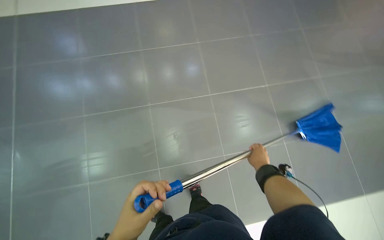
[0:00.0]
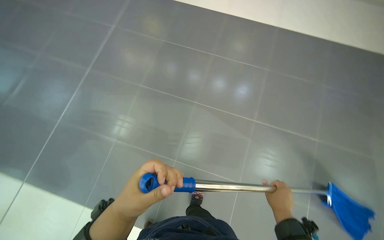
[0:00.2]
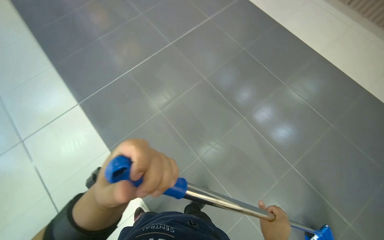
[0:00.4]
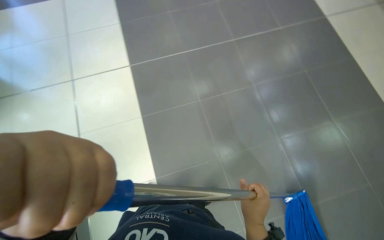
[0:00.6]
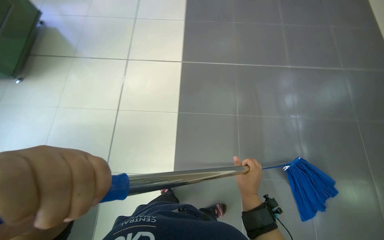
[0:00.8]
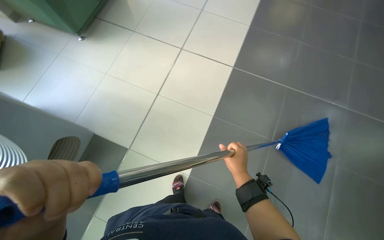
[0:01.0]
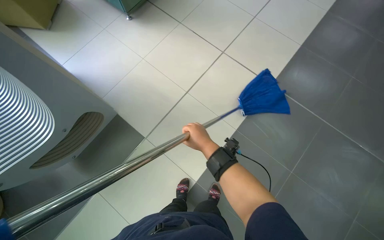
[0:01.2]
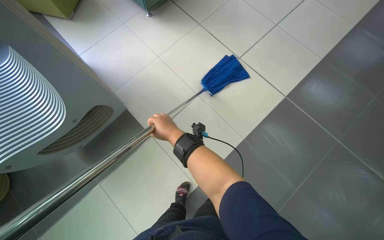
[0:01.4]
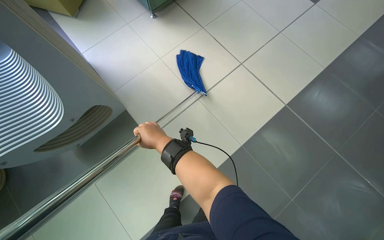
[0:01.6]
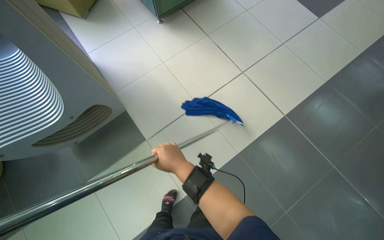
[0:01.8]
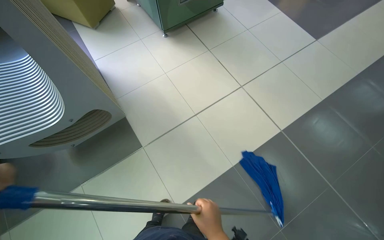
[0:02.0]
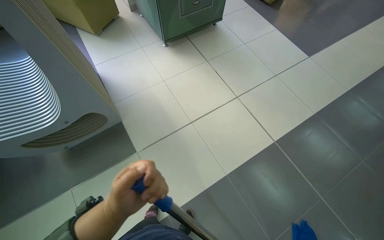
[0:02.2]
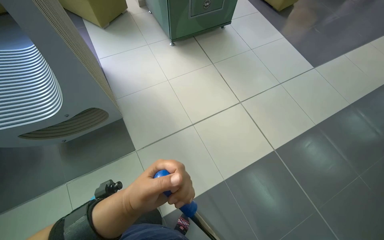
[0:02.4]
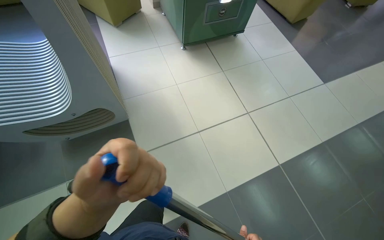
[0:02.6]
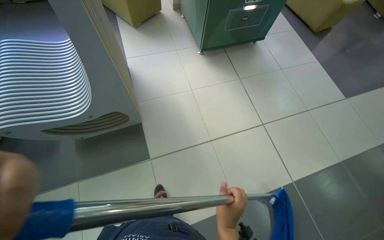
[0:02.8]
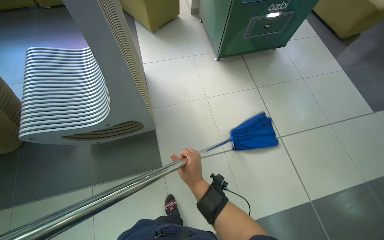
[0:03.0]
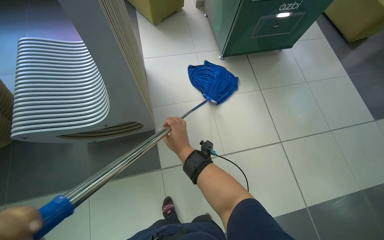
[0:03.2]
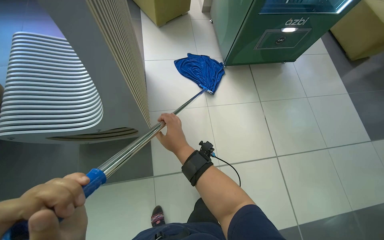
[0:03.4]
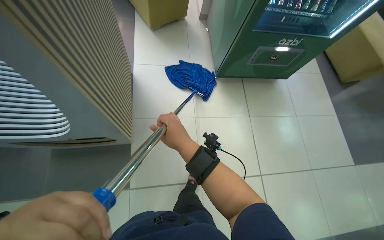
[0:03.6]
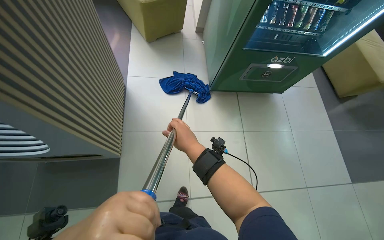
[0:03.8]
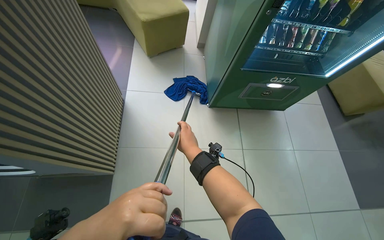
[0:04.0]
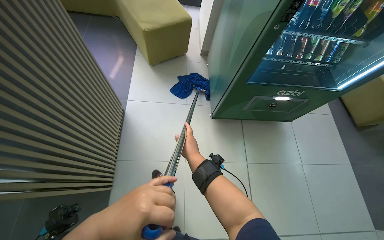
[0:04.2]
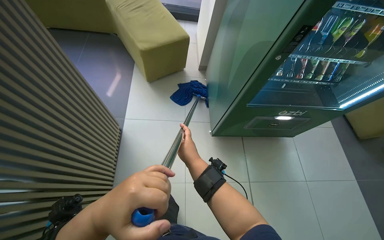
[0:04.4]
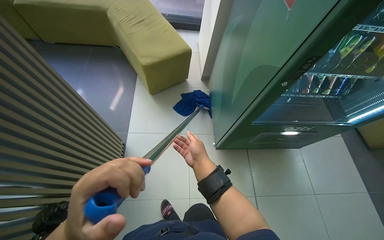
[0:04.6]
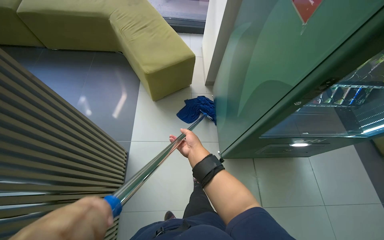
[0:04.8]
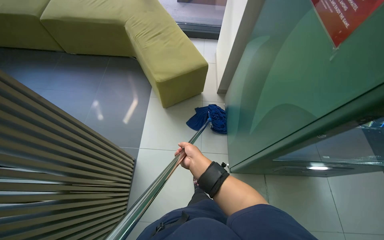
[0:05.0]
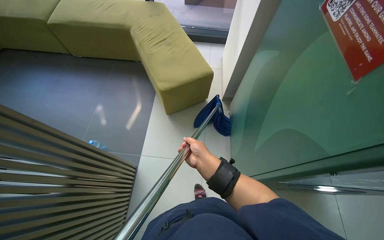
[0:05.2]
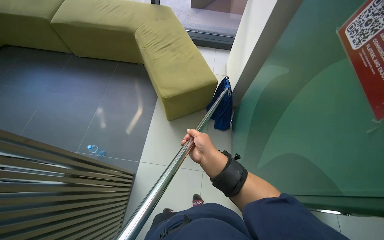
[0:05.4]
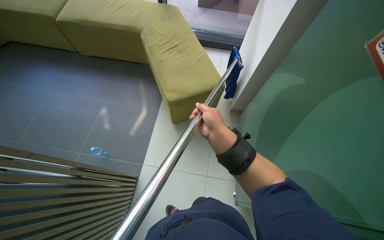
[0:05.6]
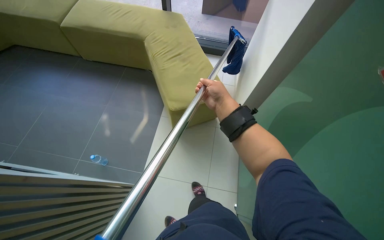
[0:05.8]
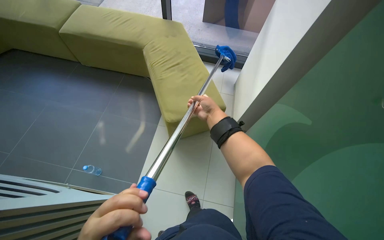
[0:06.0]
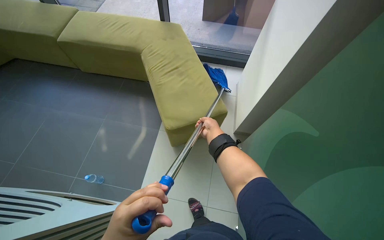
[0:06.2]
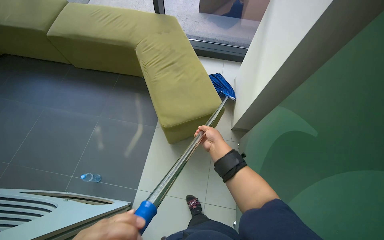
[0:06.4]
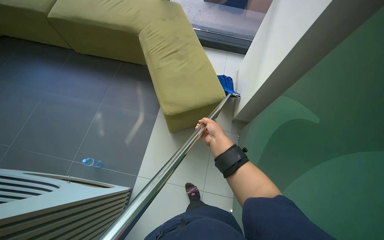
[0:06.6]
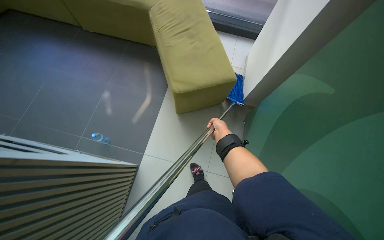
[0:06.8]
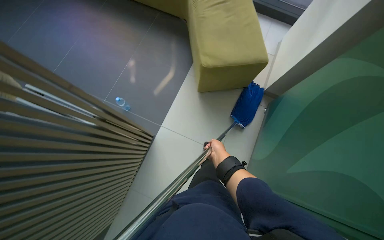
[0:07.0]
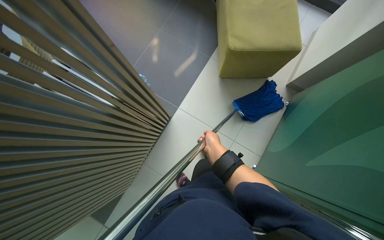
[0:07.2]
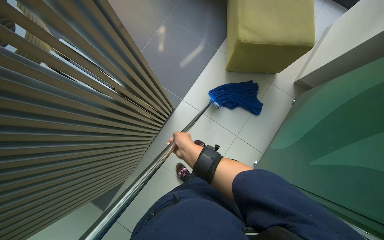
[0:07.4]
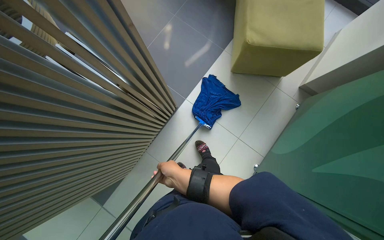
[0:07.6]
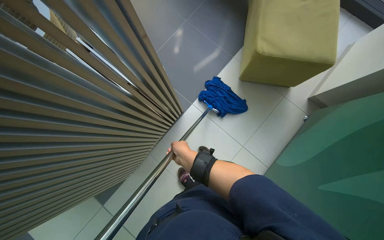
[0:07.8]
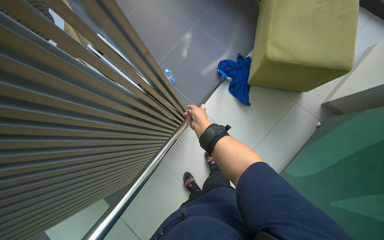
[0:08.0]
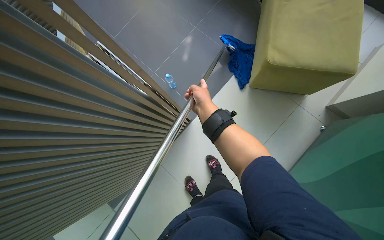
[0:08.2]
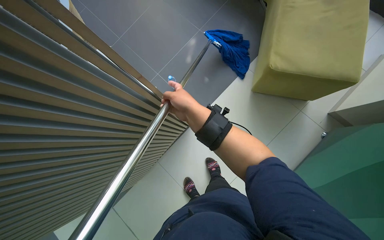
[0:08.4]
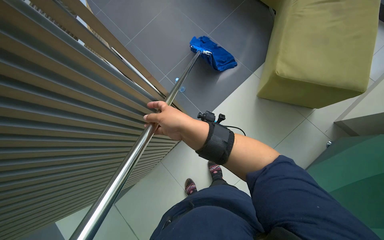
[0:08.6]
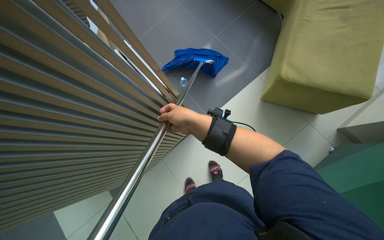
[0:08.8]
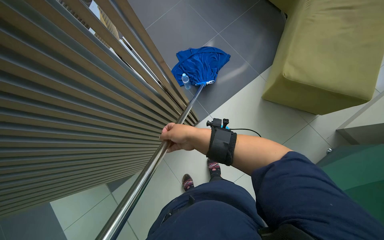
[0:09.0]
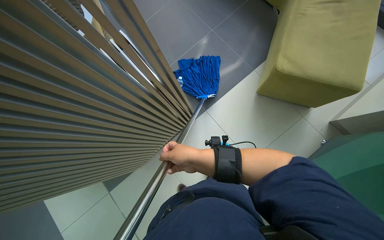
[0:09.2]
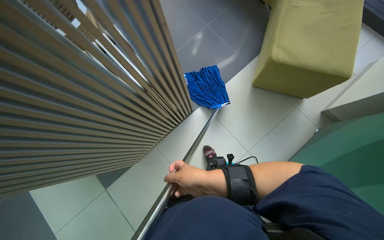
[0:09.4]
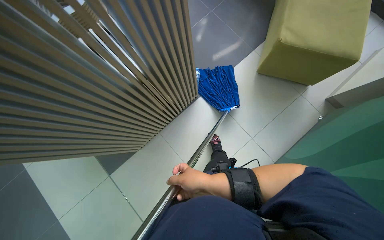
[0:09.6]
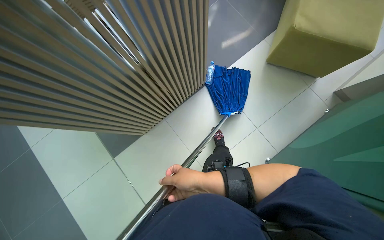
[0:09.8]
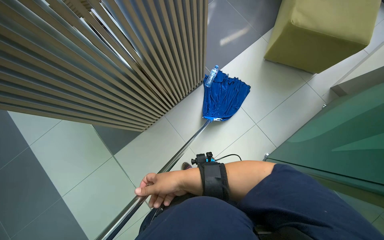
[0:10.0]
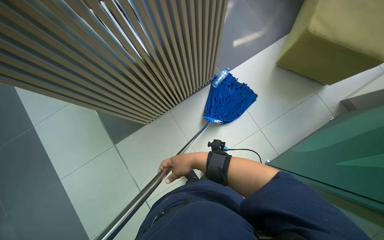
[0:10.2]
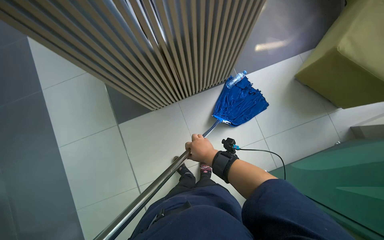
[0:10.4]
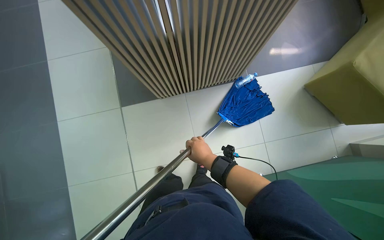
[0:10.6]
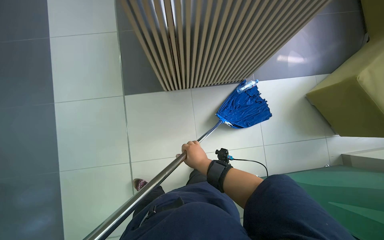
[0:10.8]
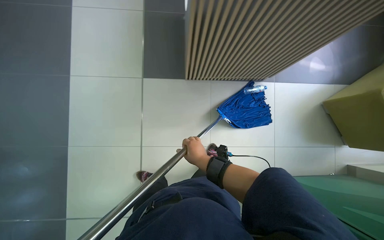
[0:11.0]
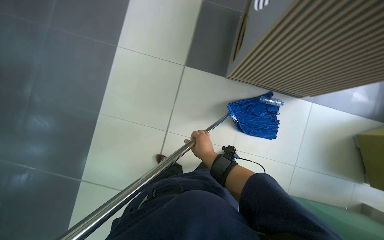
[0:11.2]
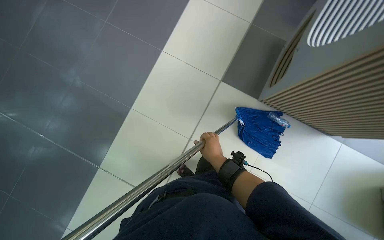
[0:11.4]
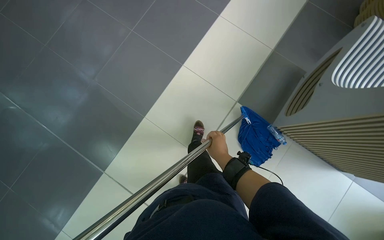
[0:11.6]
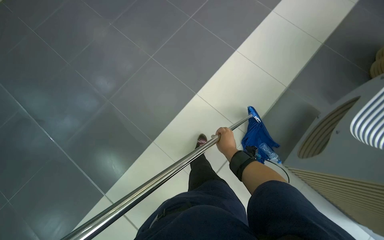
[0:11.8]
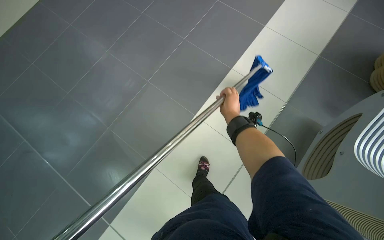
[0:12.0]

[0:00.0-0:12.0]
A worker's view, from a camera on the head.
Job: mopping floor.
The whole recording: Mopping reception area floor. The worker mops the tiled floor in the reception area.
0:00.0 to 0:01.6: The camera is carried some 70 cm. The wearer looks some 115 degrees further to the left.
0:01.6 to 0:03.0: The scene turns roughly 25 degrees clockwise in the picture.
0:03.0 to 0:04.4: The camera is carried approximately 80 cm.
0:04.4 to 0:06.0: The head travels about 70 cm.
0:06.0 to 0:07.6: The wearer looks roughly 20 degrees further downward.
0:07.6 to 0:09.0: The right hand travels up the picture by roughly 20 cm.
0:09.0 to 0:10.4: The right hand heads down the picture, covering approximately 20 cm, and travels nearer to the camera and back again, some 10 cm each way.
0:10.4 to 0:12.0: The right hand heads up the picture, covering approximately 30 cm.

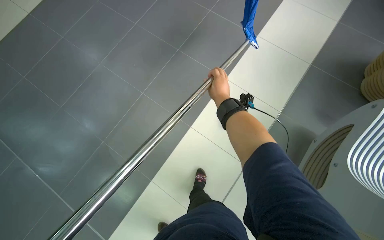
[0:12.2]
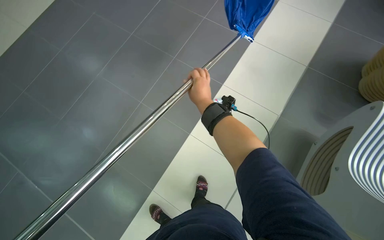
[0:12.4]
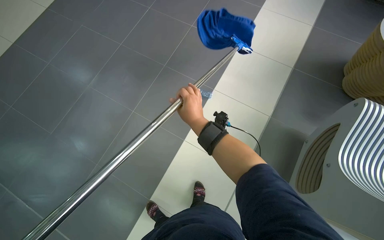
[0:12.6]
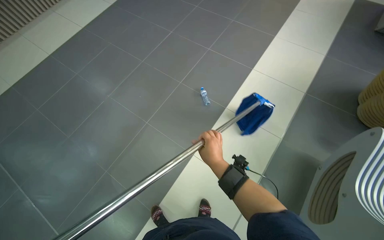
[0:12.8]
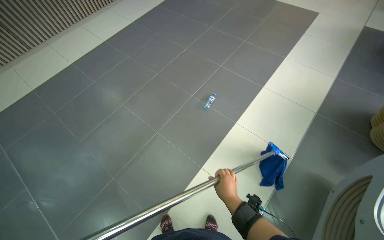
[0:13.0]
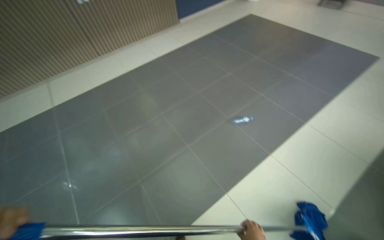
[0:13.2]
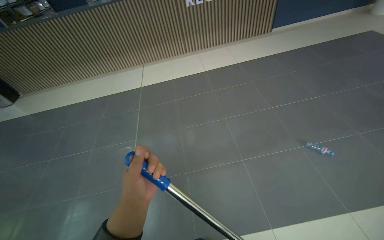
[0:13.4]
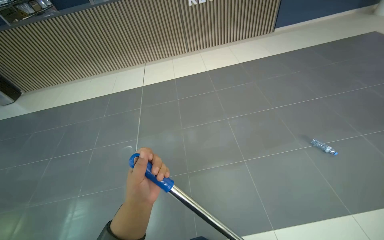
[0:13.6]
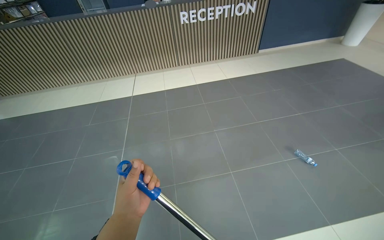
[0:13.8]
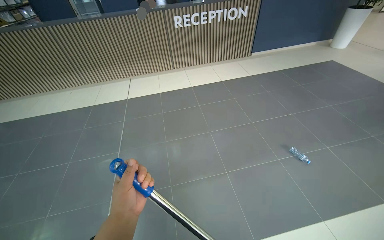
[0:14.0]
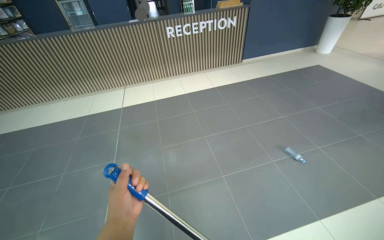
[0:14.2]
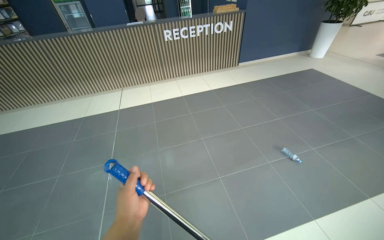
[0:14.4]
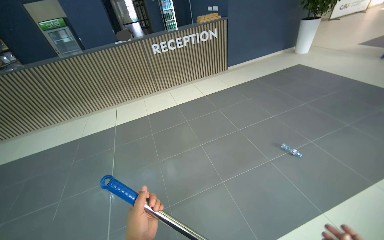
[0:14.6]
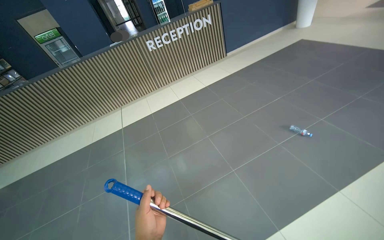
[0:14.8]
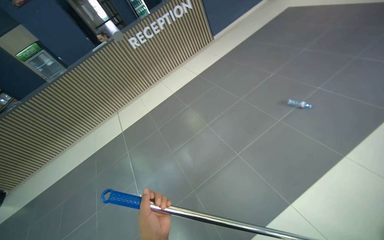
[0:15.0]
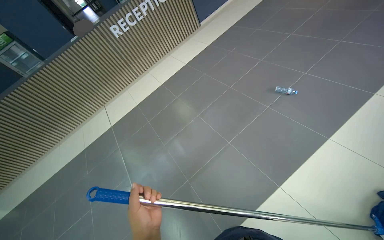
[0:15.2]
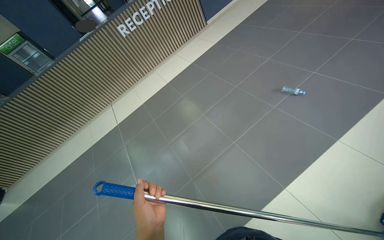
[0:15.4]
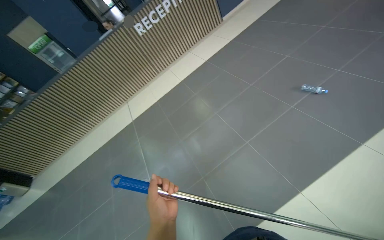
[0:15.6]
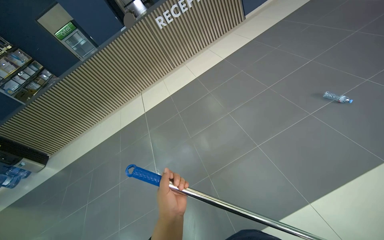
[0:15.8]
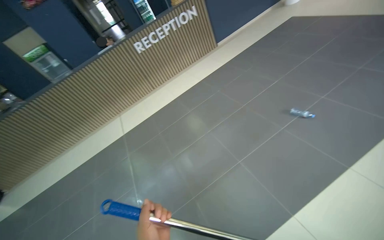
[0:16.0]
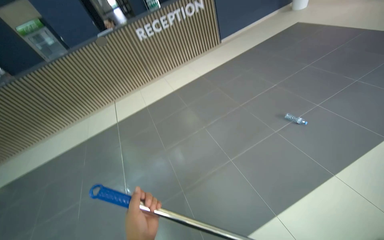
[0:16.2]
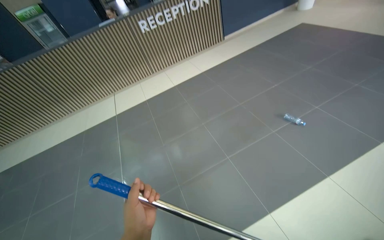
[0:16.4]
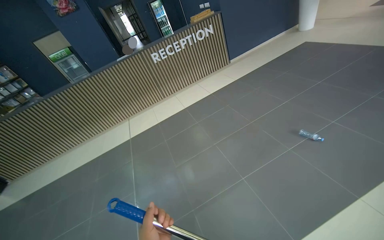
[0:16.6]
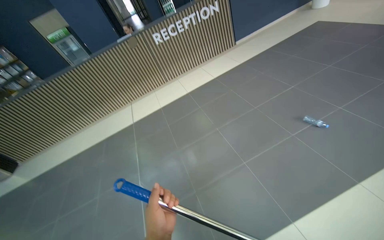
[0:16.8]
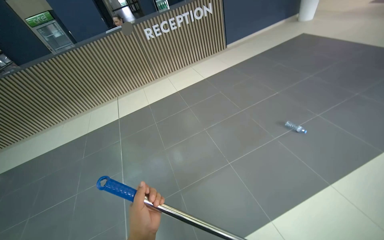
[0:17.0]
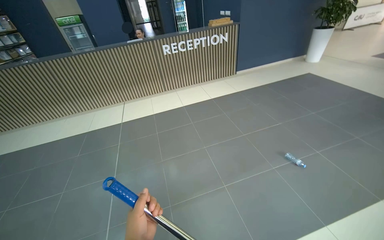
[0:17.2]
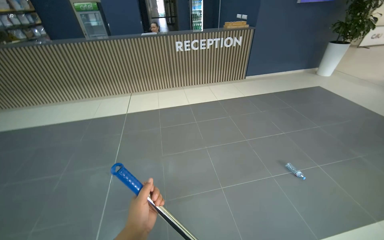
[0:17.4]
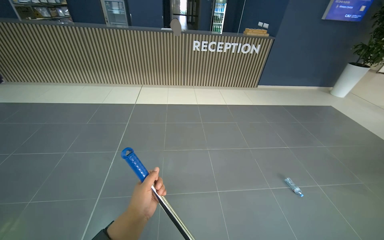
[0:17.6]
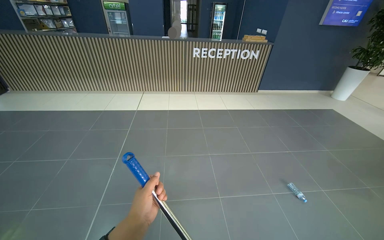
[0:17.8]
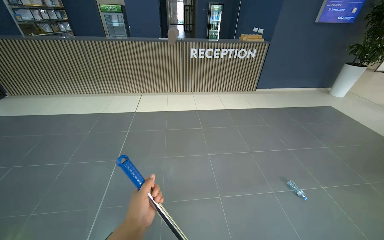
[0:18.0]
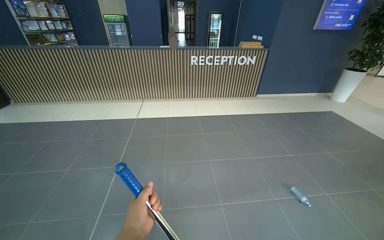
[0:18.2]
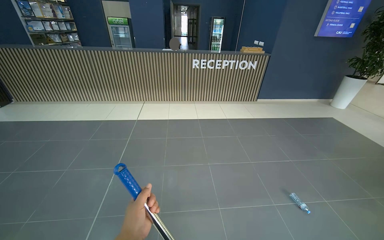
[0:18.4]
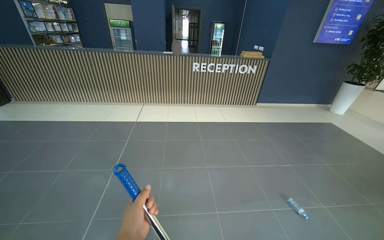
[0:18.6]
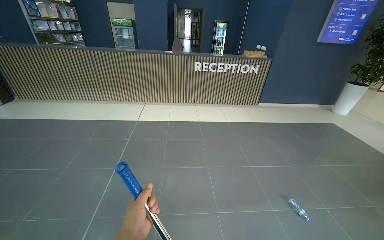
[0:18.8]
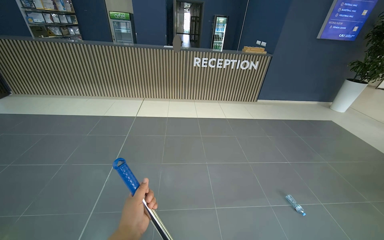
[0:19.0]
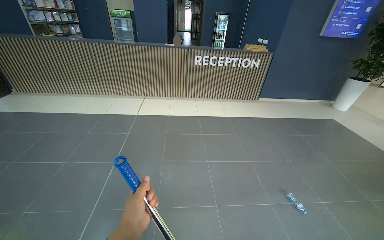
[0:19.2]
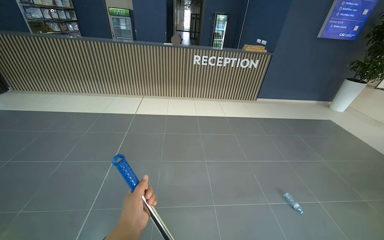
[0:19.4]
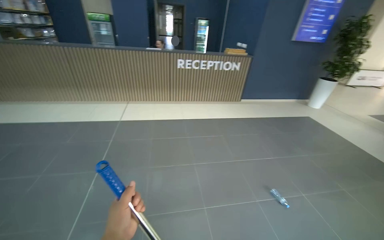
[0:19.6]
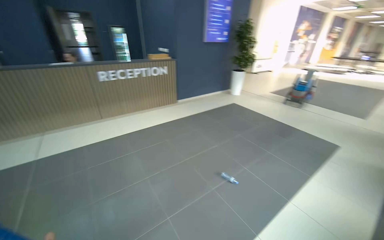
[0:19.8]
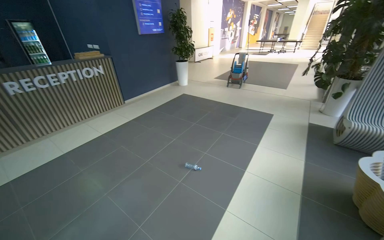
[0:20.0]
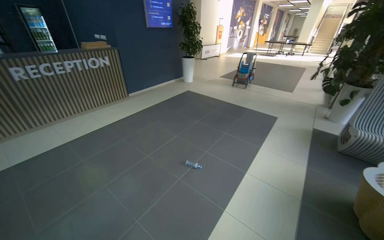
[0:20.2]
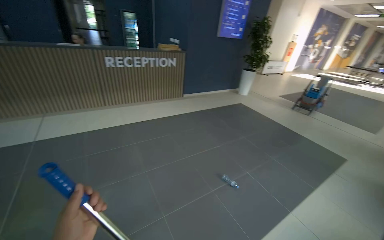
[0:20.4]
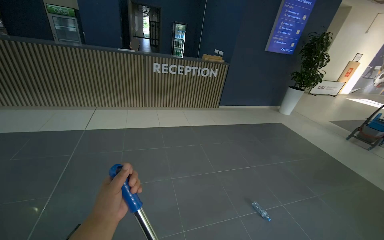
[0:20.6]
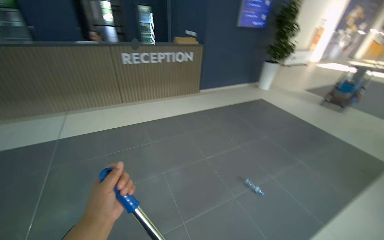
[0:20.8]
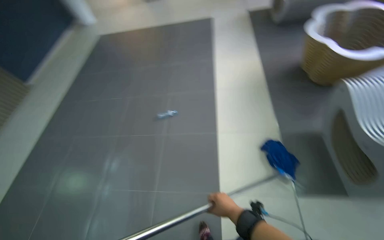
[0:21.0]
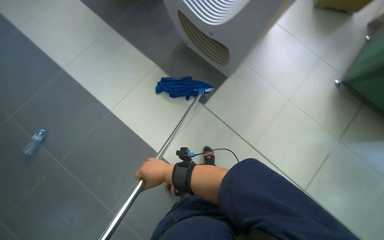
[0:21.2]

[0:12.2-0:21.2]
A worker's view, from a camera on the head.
Job: mopping floor.
The whole recording: Mopping reception area floor. The worker mops the tiled floor in the reception area.
0:12.2 to 0:13.8: The wearer looks some 25 degrees further to the left. The view tilts some 25 degrees upward.
0:13.8 to 0:15.2: The scene rotates counterclockwise by about 30 degrees.
0:16.6 to 0:18.2: The scene rotates clockwise by approximately 25 degrees.
0:18.2 to 0:19.8: The head rotates approximately 30 degrees to the right.
0:19.8 to 0:21.2: The wearer looks some 30 degrees further to the right. The view tips downward by roughly 15 degrees.
